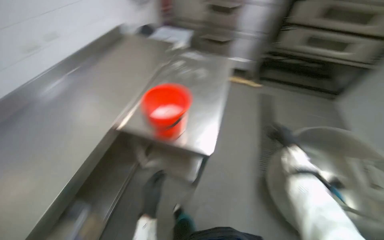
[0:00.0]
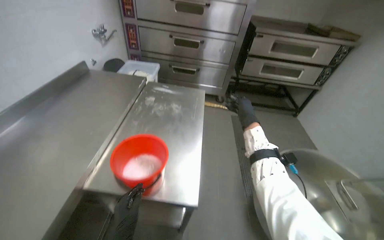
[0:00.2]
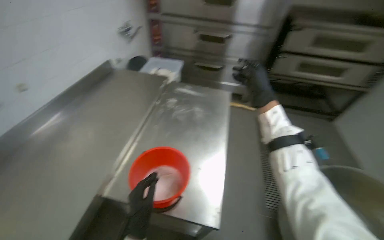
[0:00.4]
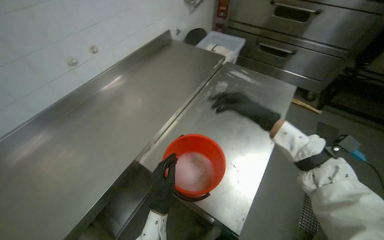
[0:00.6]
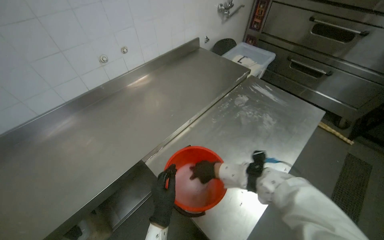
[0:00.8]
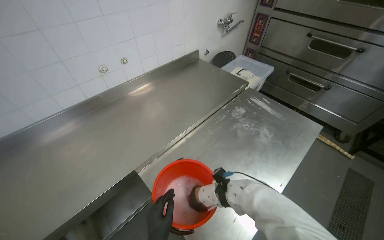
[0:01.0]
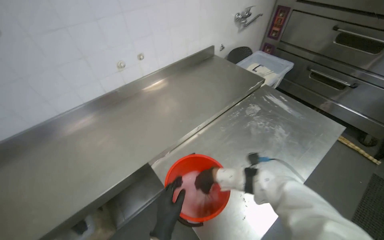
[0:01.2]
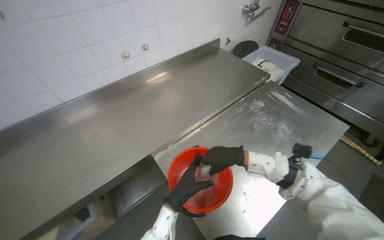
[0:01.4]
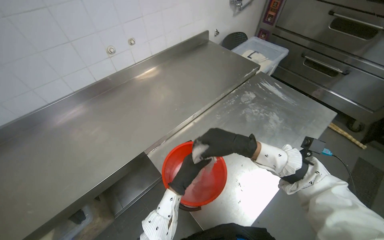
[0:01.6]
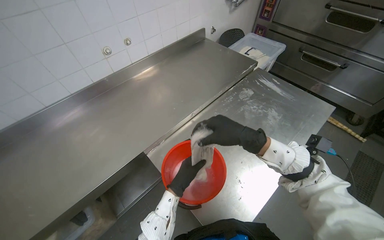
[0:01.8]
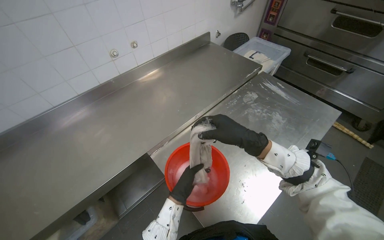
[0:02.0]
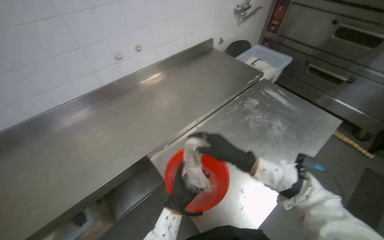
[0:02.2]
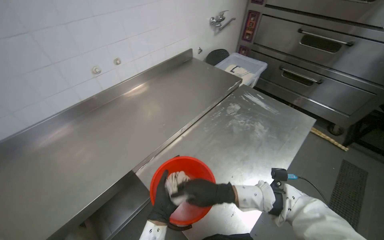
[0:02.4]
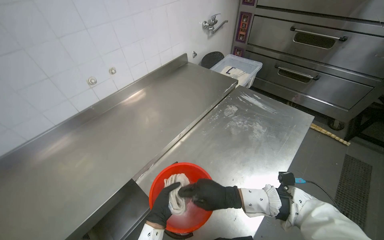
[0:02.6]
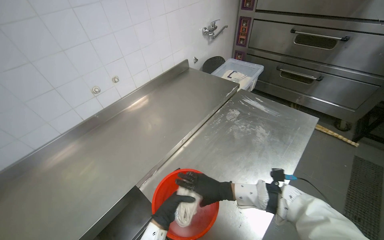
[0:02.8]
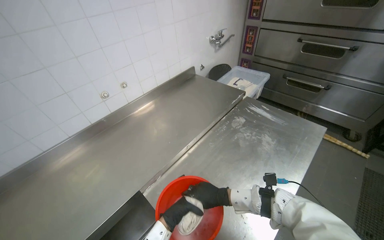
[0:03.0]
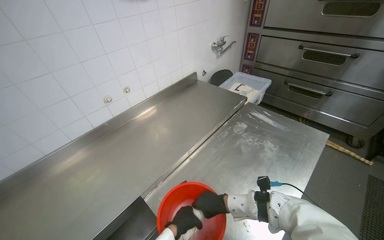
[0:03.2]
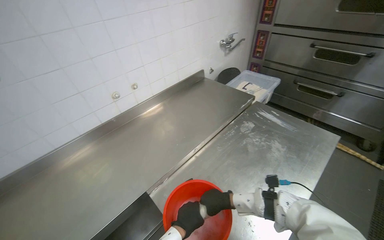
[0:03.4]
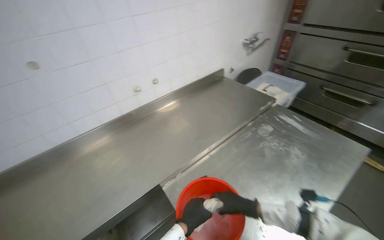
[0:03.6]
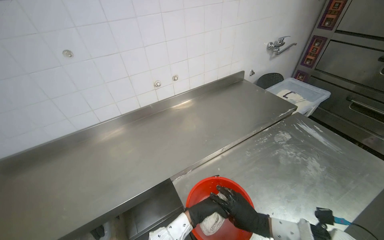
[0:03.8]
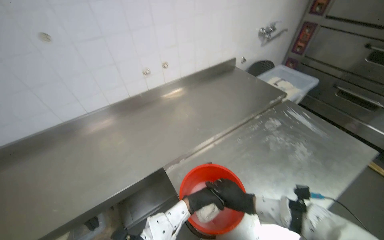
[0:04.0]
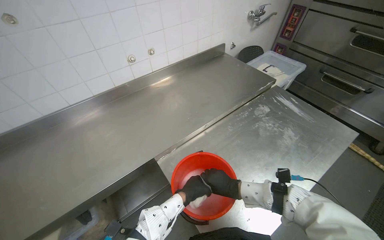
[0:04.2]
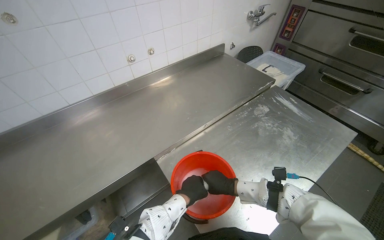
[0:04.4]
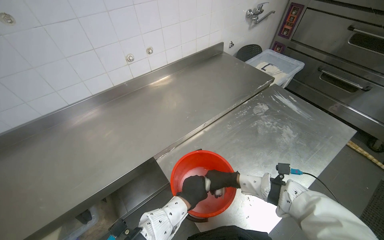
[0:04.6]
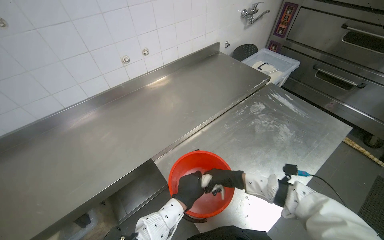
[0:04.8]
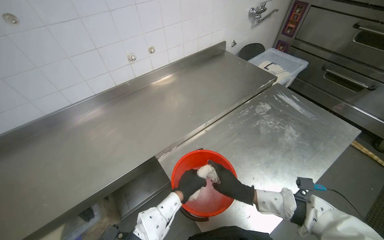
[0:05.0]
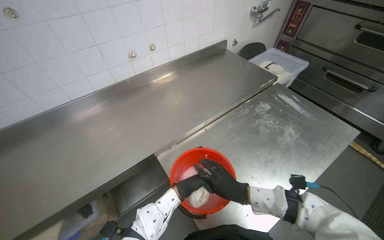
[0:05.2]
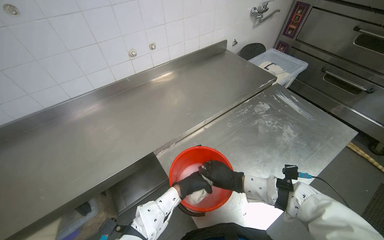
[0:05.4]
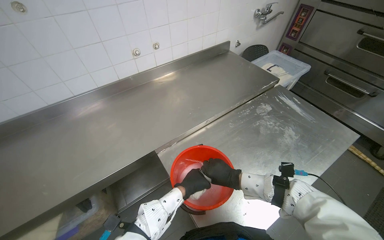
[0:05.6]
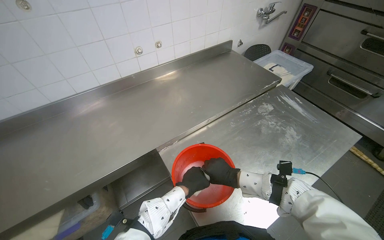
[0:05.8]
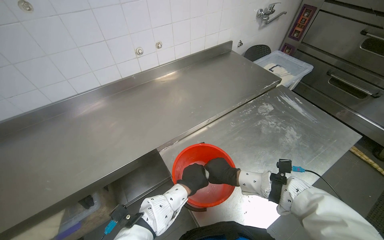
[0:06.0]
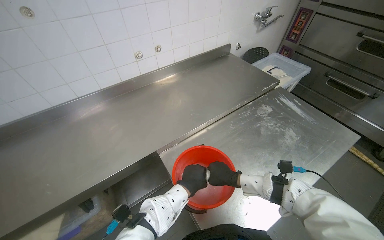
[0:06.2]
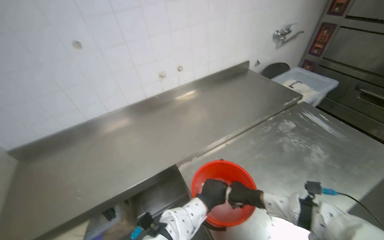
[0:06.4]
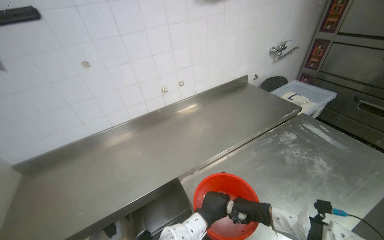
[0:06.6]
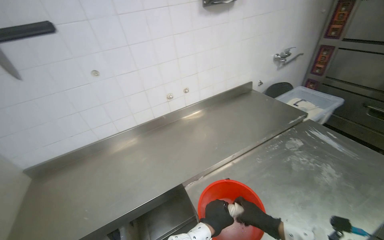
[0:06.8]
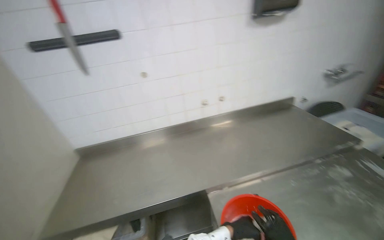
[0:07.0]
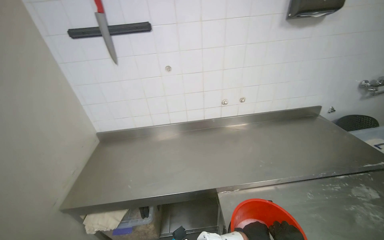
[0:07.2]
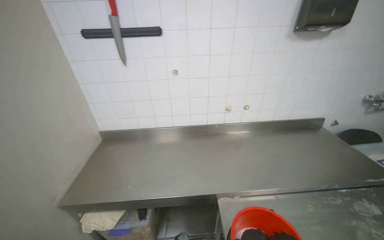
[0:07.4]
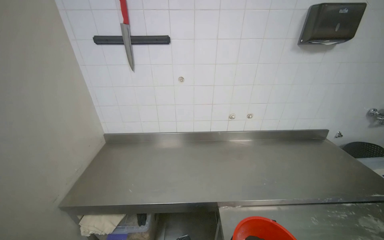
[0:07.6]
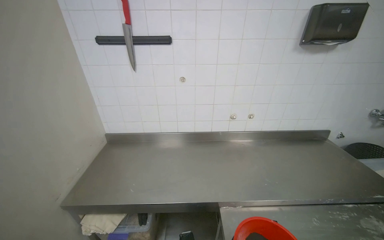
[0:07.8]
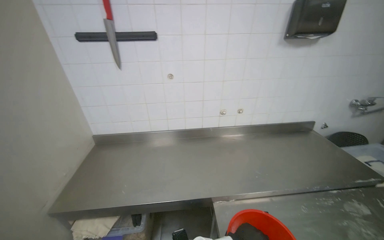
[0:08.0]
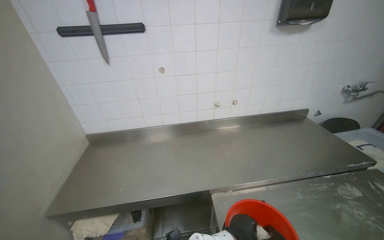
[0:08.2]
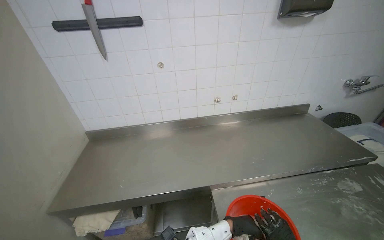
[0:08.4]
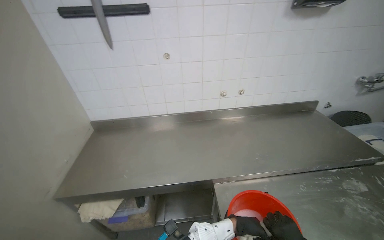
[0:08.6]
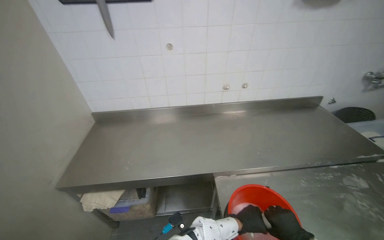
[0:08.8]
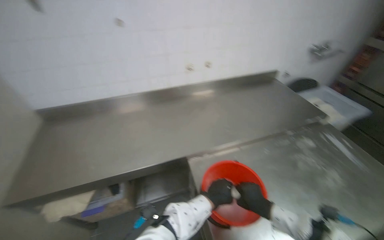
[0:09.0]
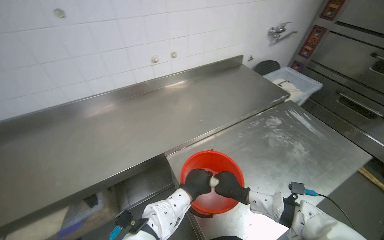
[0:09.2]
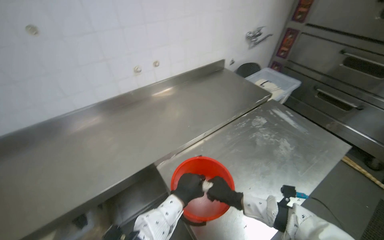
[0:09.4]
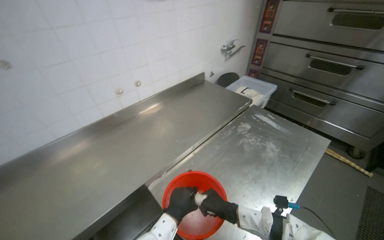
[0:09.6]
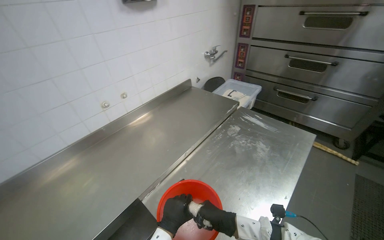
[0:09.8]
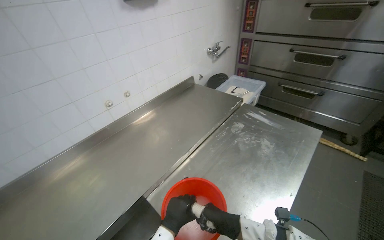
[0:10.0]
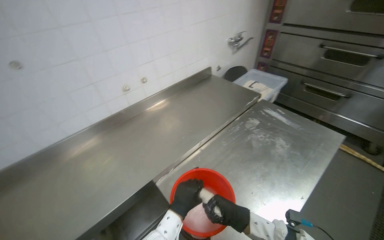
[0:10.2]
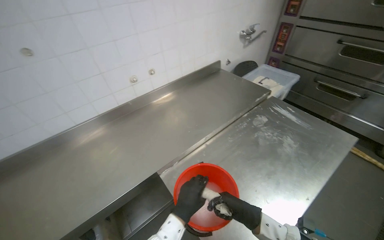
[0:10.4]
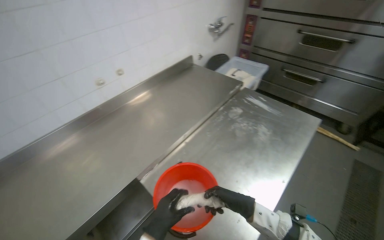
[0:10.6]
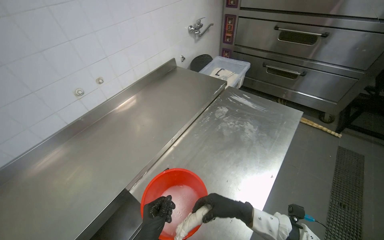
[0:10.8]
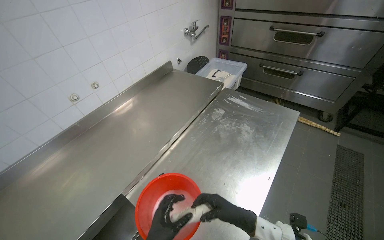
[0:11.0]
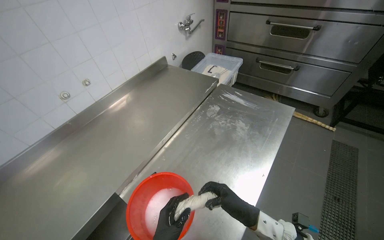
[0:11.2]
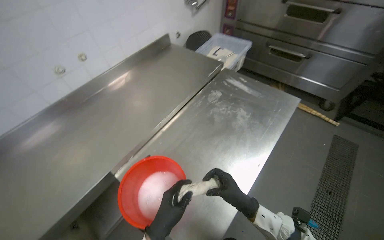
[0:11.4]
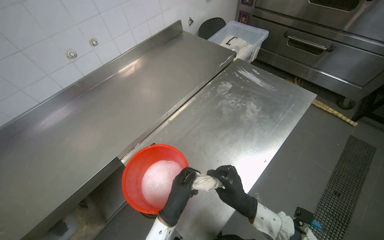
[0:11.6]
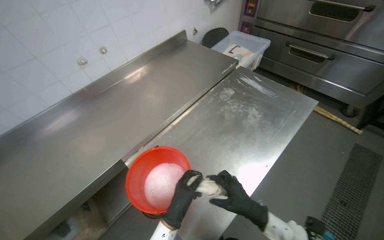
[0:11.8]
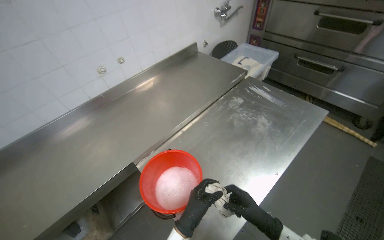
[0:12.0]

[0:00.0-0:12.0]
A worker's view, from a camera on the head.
Job: wiping surfaces.
The whole recording: Wiping kitchen countertop. The worker wipes a stainless steel kitchen countertop with a cloth.
0:00.0 to 0:01.6: The camera is carried roughly 40 cm. The head rotates about 30 degrees to the left.
0:04.4 to 0:06.0: The hands are busy where they are.
0:06.0 to 0:07.6: The wearer's head swings approximately 35 degrees to the left. The view tips upward by approximately 20 degrees.
0:07.6 to 0:09.0: The camera pitches downward, by about 15 degrees.
0:09.0 to 0:10.4: The head rotates about 20 degrees to the right.

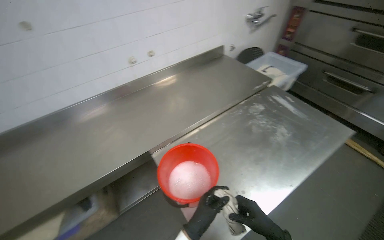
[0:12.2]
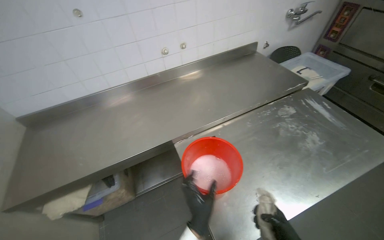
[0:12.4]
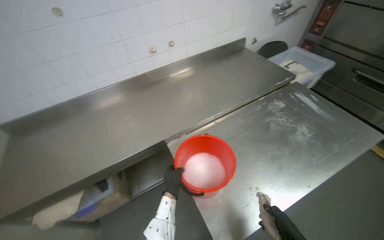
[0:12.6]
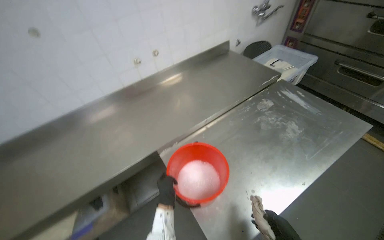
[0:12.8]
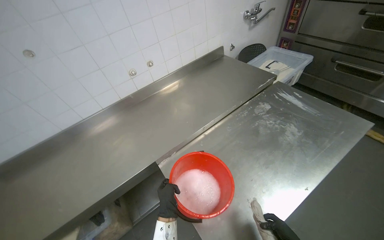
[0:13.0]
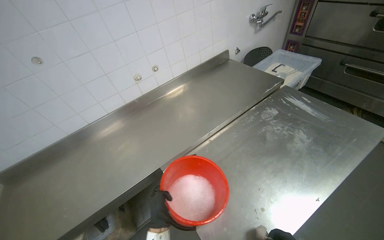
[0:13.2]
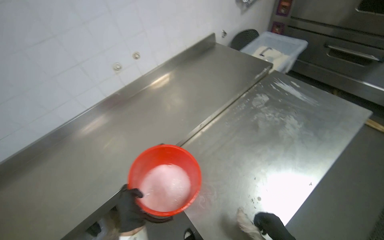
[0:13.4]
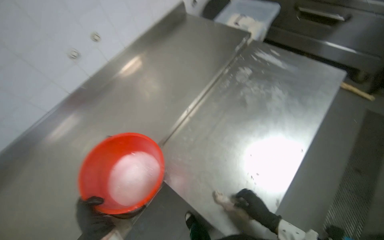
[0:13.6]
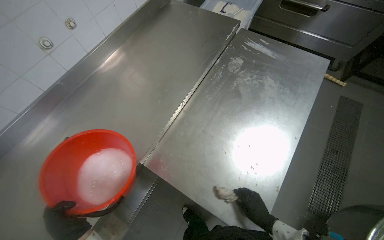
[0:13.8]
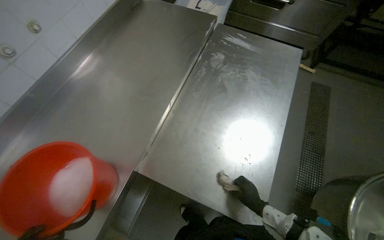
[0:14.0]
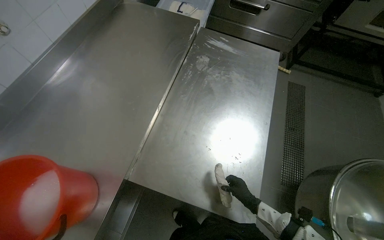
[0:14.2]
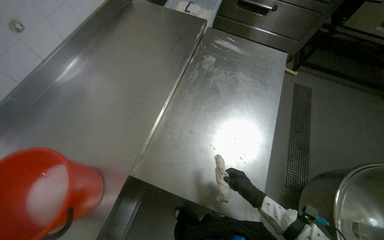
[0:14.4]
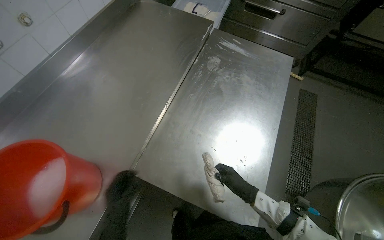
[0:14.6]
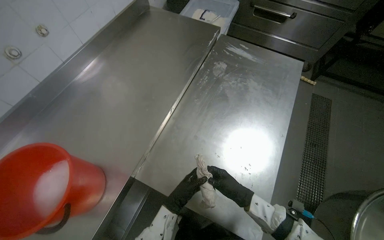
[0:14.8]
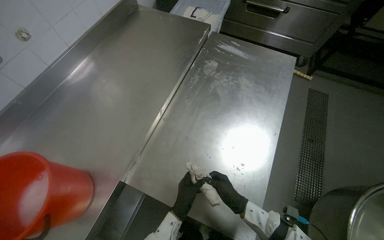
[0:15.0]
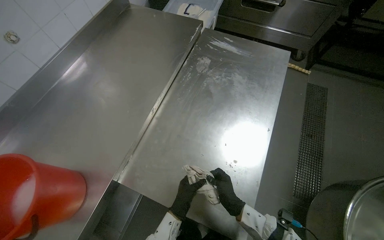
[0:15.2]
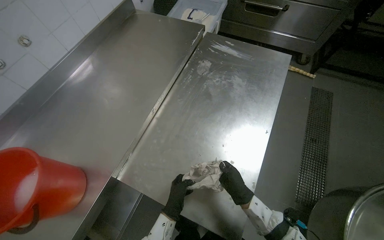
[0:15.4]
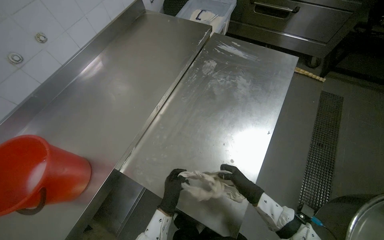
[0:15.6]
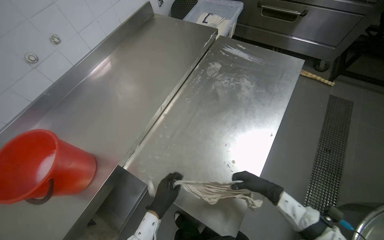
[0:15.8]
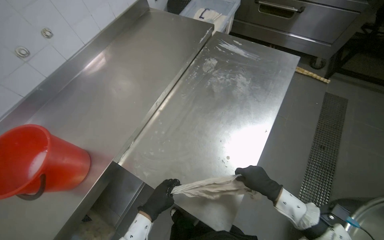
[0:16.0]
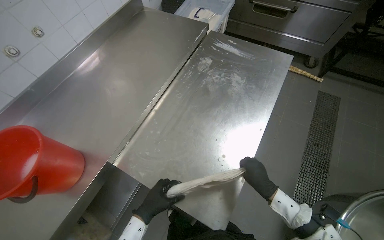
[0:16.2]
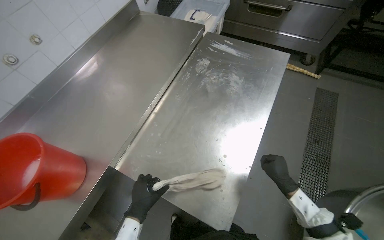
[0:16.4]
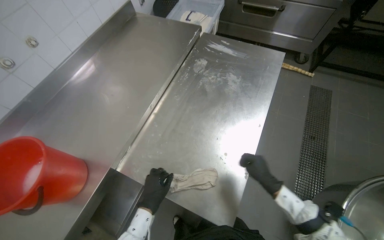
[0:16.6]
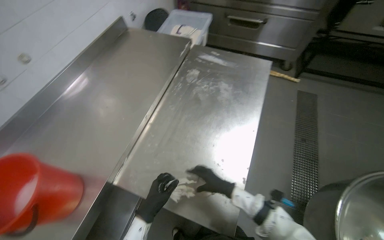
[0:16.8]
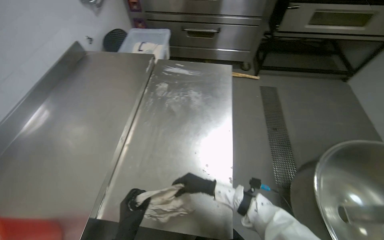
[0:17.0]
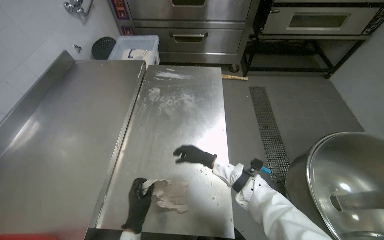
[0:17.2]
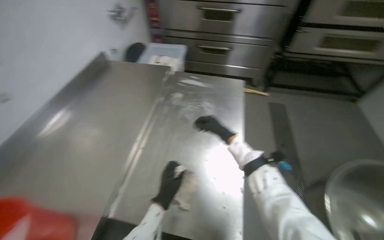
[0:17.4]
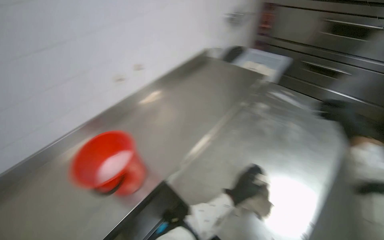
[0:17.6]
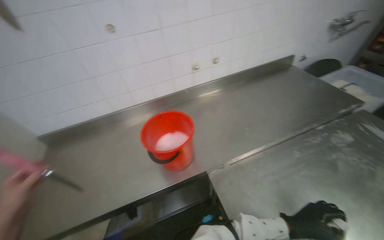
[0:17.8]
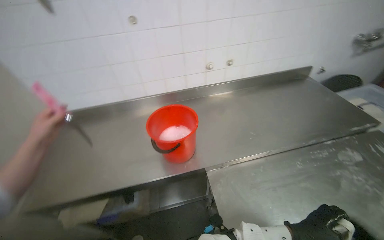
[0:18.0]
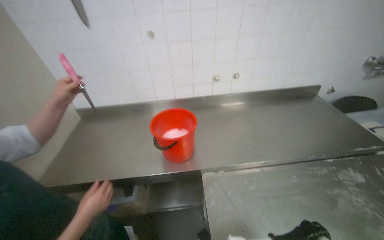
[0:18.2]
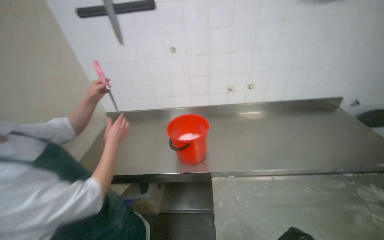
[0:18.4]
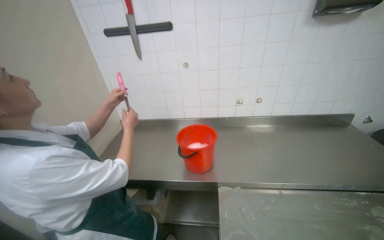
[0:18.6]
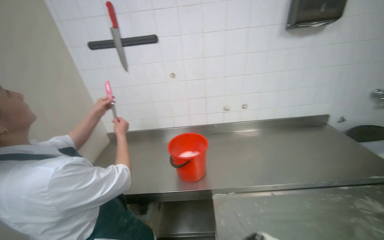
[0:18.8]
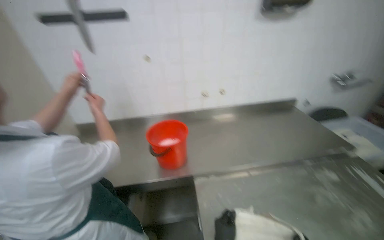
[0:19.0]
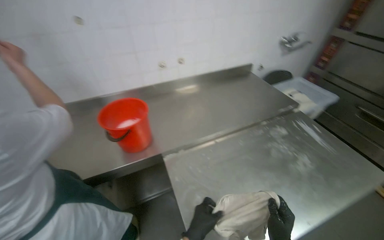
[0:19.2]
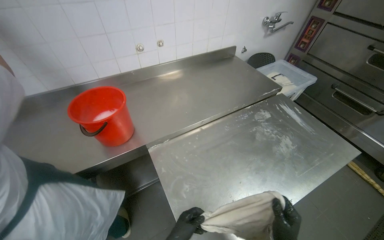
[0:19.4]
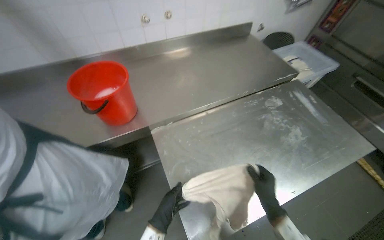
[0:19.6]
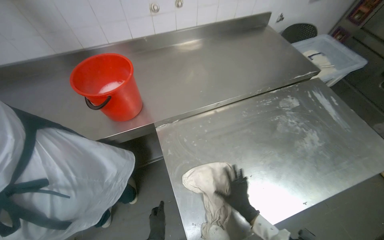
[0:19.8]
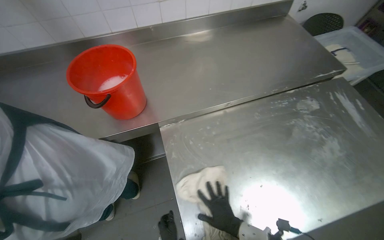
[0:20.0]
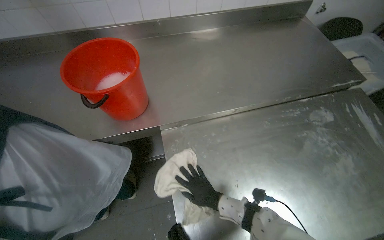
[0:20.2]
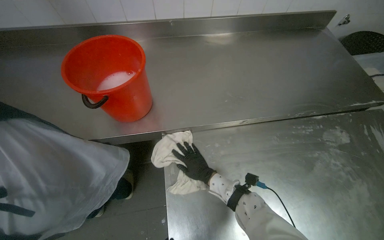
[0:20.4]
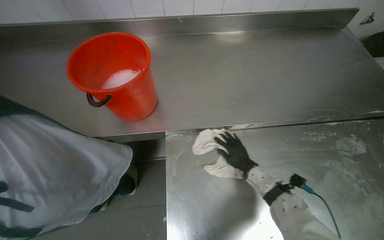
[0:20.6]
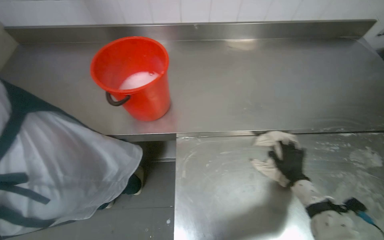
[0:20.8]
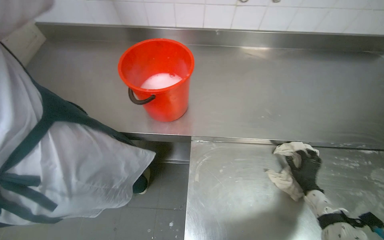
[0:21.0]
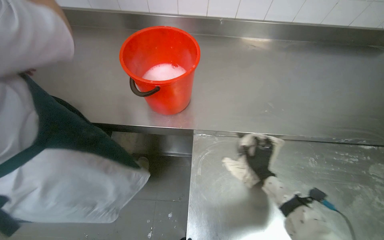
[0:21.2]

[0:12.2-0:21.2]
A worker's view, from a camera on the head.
Job: wiping surfaces.
The whole recording: Wiping kitchen countertop. The worker wipes a stainless steel kitchen countertop with a cloth.
0:12.2 to 0:13.8: The head rotates approximately 25 degrees to the right. The view tips downward by some 15 degrees.
0:15.2 to 0:16.6: The left hand shifts roughly 15 cm nearer to the camera. Meanwhile the right hand goes about 20 cm to the right.
0:16.6 to 0:18.2: The head turns to the left by some 60 degrees. The view tips upward by about 15 degrees.
0:18.2 to 0:19.8: The camera pitches downward, by roughly 15 degrees.
0:19.8 to 0:21.2: The right hand moves left and right over some 35 cm, changing direction 2 times.
